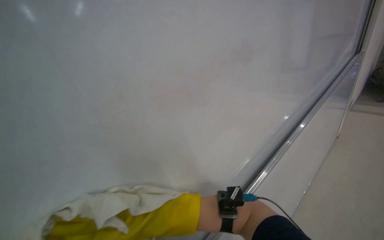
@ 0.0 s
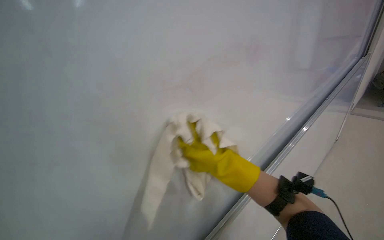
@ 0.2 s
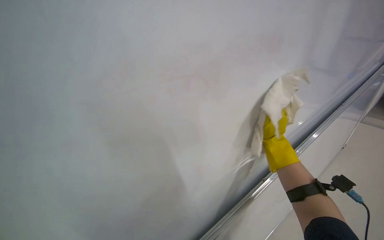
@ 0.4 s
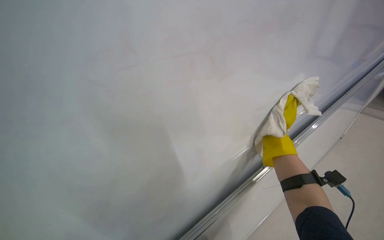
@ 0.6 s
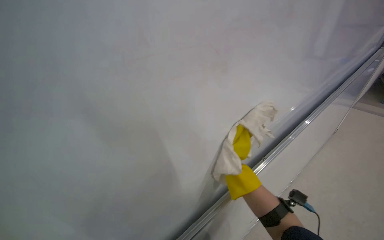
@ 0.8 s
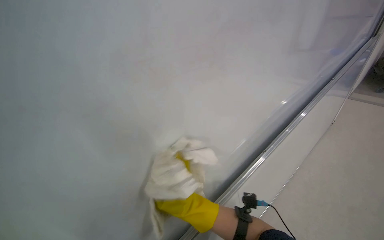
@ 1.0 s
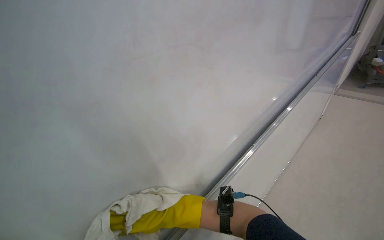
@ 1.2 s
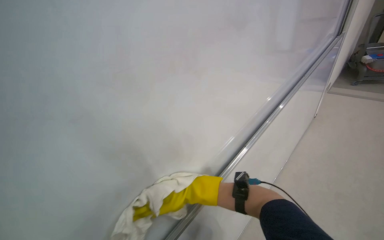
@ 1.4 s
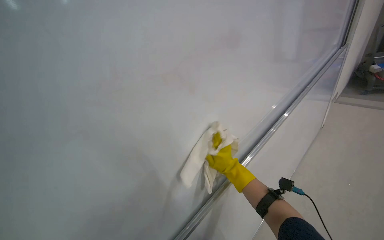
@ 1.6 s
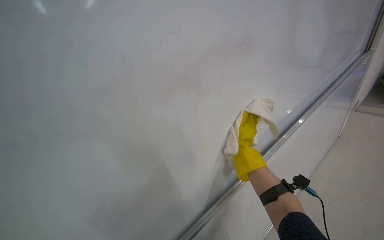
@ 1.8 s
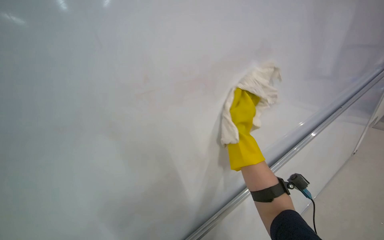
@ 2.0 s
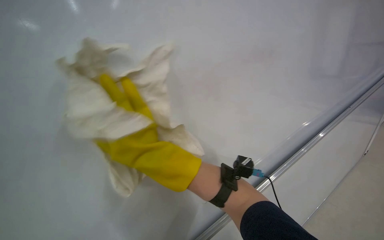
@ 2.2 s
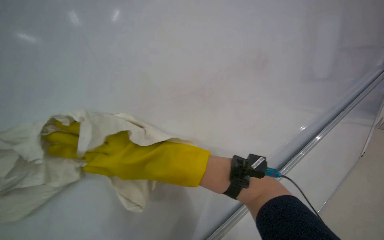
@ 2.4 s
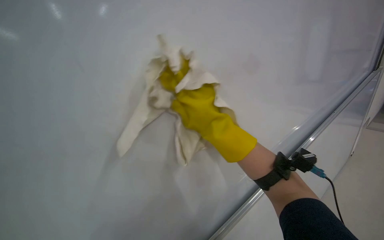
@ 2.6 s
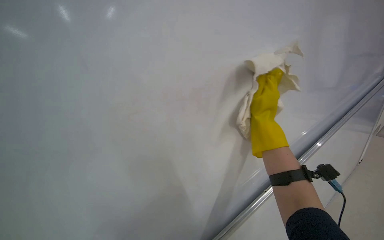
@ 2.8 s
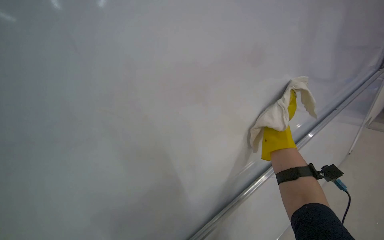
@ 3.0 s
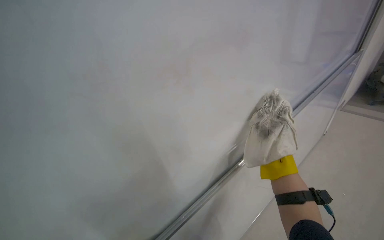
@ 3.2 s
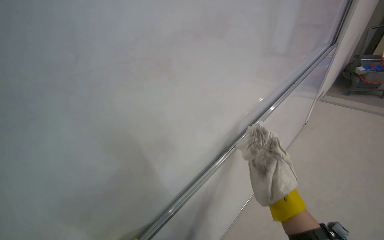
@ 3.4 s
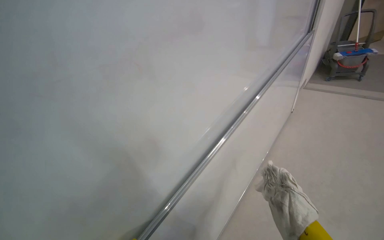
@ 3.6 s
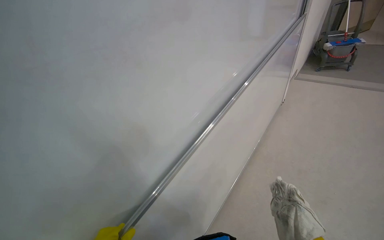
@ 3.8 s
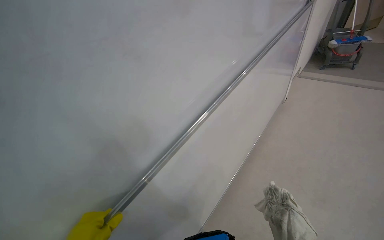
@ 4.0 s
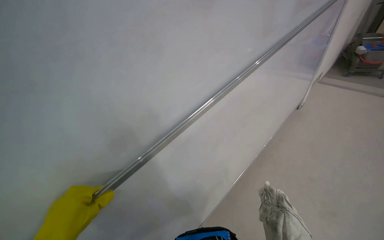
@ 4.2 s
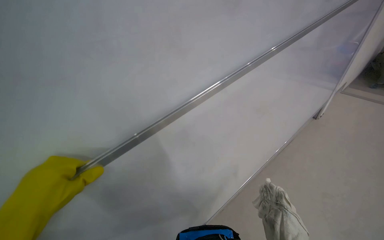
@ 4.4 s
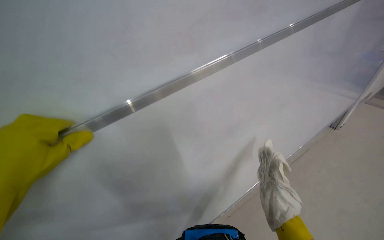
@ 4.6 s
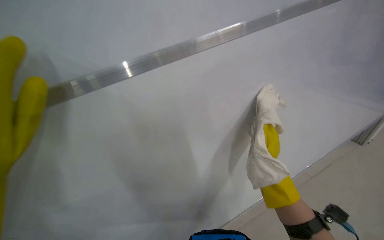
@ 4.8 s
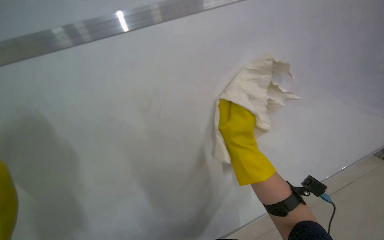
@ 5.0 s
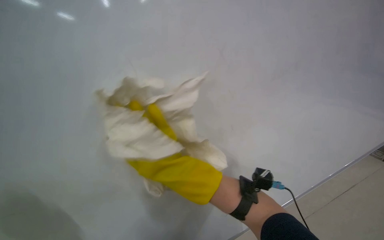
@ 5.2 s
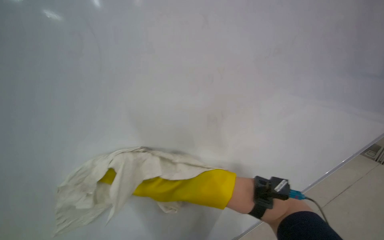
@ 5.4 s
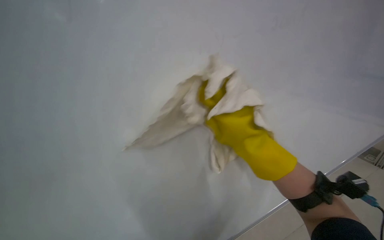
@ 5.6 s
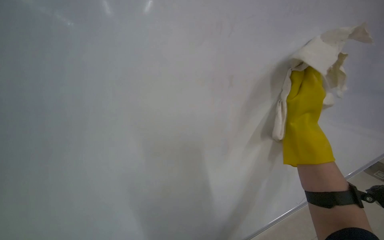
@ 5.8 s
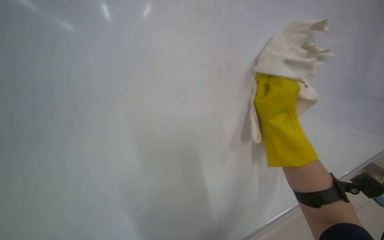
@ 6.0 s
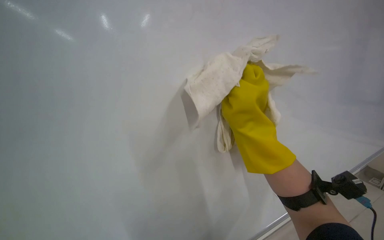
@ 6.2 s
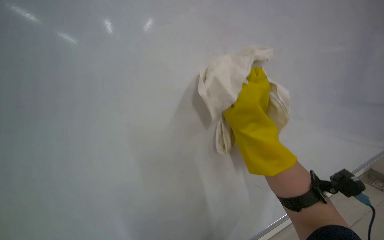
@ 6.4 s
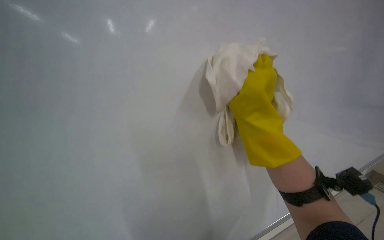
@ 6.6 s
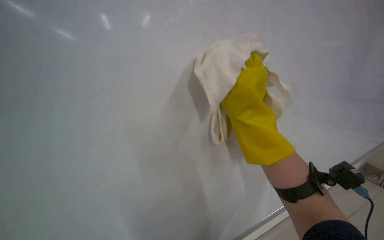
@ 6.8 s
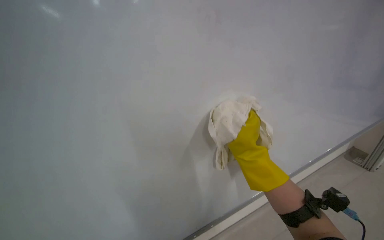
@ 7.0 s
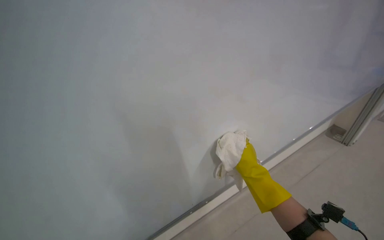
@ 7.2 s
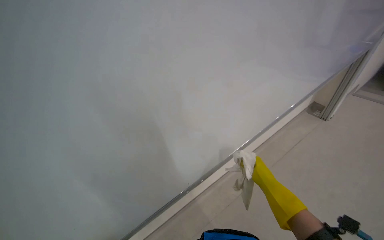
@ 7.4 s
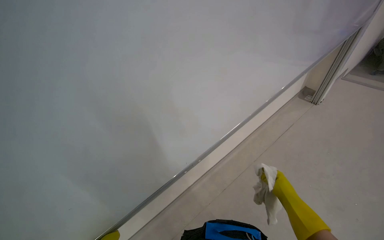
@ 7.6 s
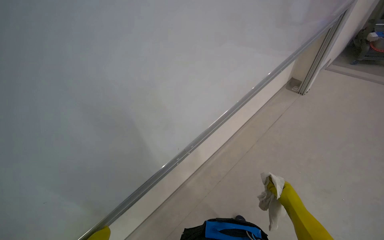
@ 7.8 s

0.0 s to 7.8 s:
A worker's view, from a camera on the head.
Job: wiping surfaces.
The whole recording: Wiping whiteboard clean. The worker wipes the whiteboard clean with a cloth.
4.6 to 6.2 s: The wearer looks roughly 15 degrees further downward.
6.2 to 7.8 s: The head rotates roughly 35 degrees to the right.

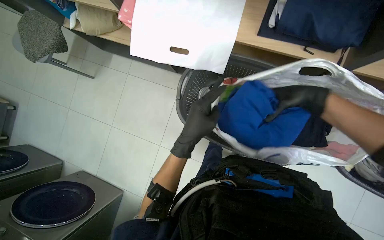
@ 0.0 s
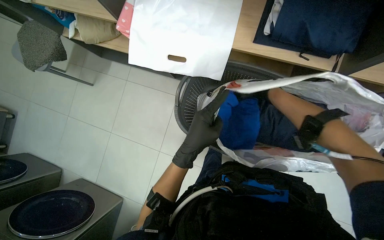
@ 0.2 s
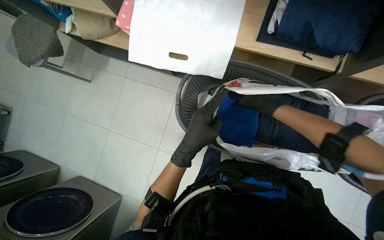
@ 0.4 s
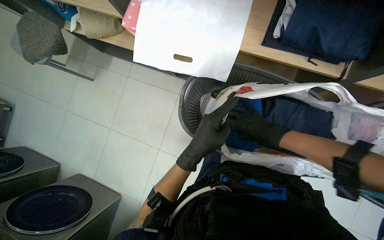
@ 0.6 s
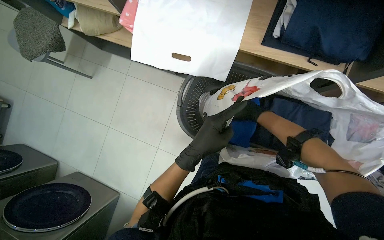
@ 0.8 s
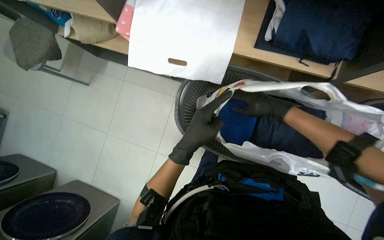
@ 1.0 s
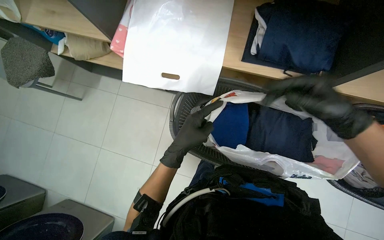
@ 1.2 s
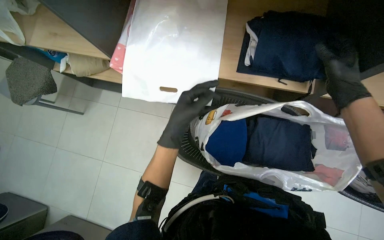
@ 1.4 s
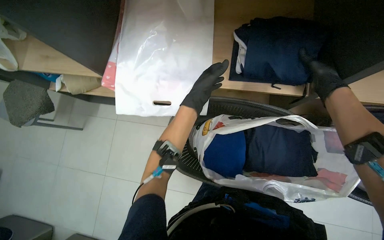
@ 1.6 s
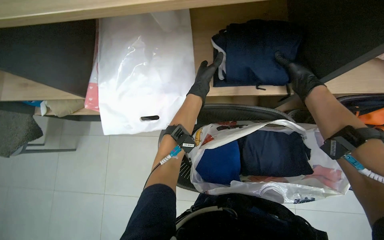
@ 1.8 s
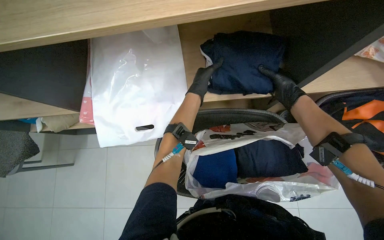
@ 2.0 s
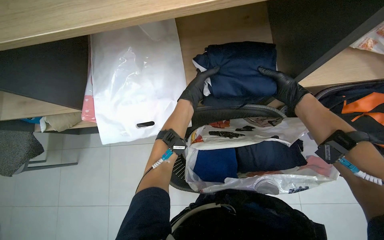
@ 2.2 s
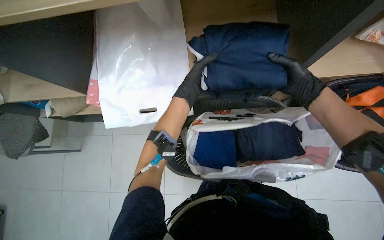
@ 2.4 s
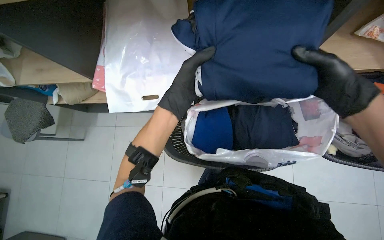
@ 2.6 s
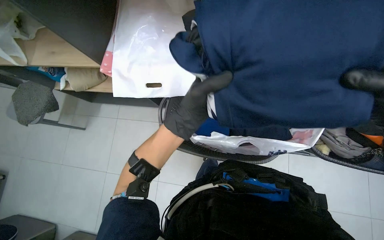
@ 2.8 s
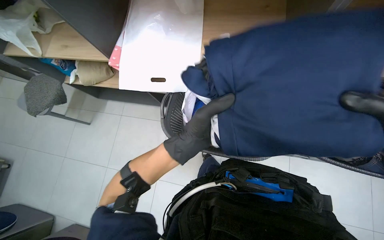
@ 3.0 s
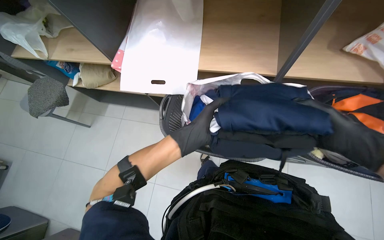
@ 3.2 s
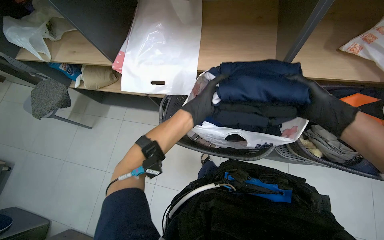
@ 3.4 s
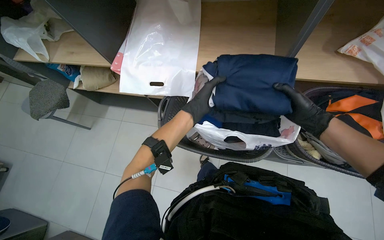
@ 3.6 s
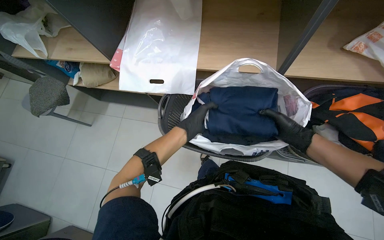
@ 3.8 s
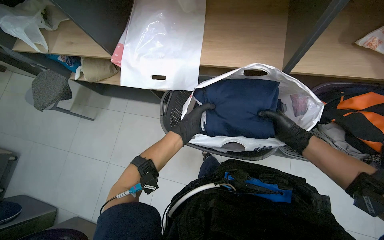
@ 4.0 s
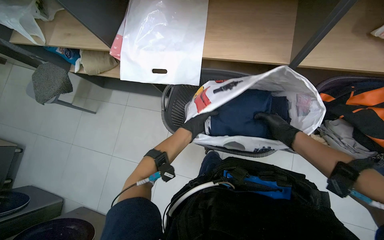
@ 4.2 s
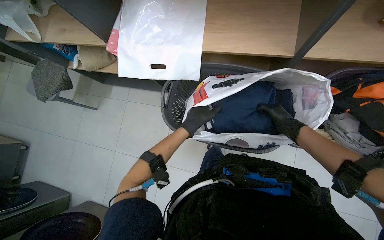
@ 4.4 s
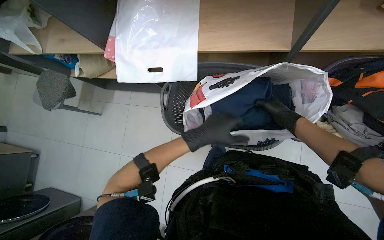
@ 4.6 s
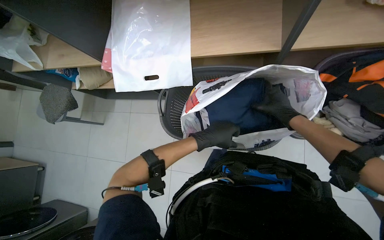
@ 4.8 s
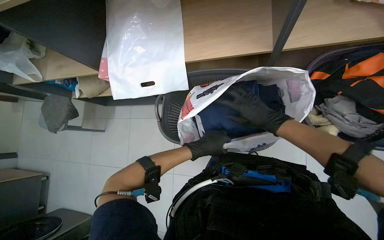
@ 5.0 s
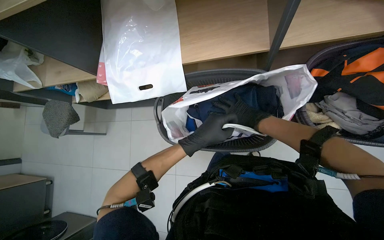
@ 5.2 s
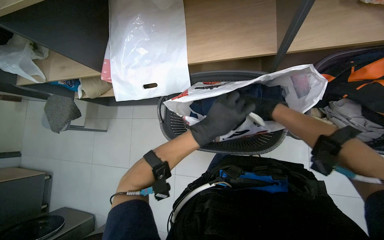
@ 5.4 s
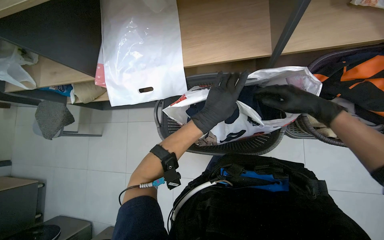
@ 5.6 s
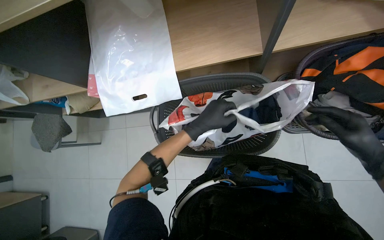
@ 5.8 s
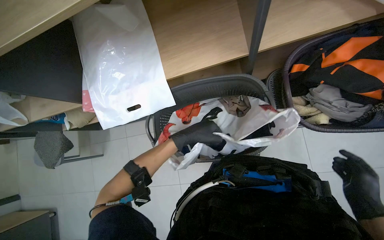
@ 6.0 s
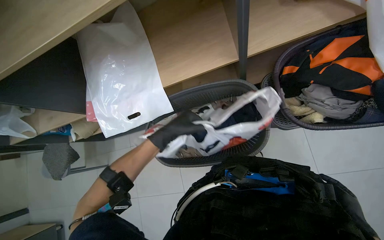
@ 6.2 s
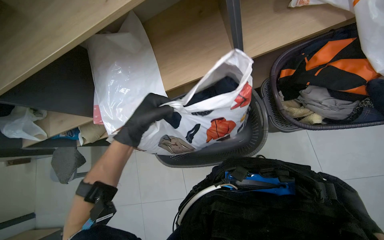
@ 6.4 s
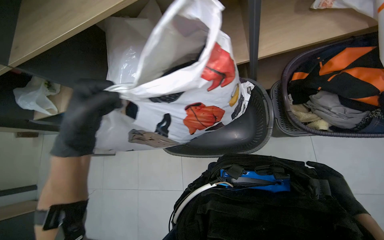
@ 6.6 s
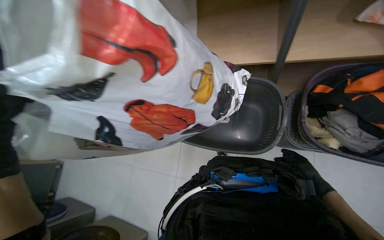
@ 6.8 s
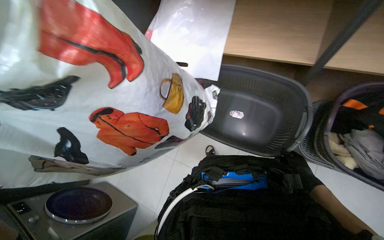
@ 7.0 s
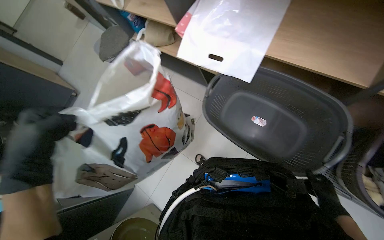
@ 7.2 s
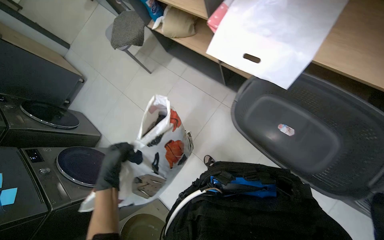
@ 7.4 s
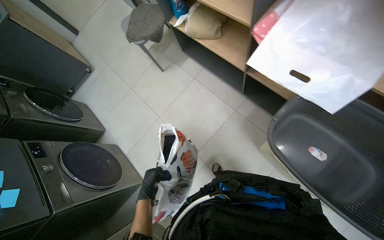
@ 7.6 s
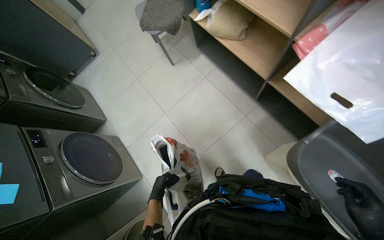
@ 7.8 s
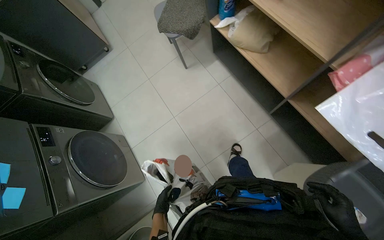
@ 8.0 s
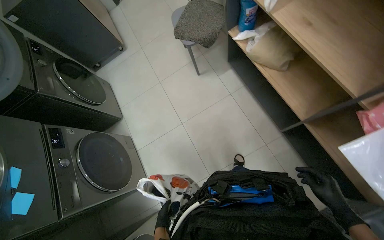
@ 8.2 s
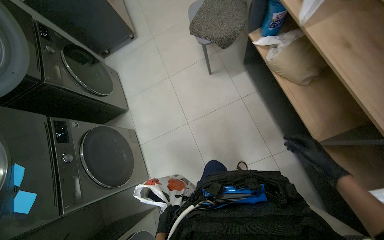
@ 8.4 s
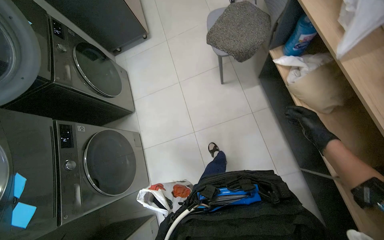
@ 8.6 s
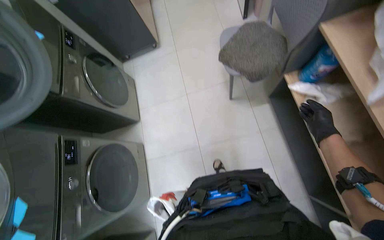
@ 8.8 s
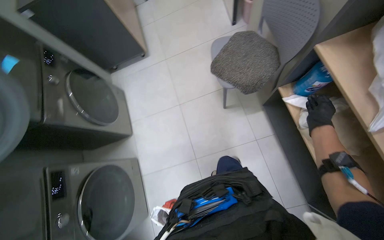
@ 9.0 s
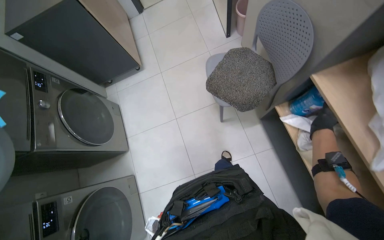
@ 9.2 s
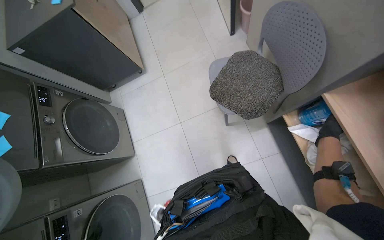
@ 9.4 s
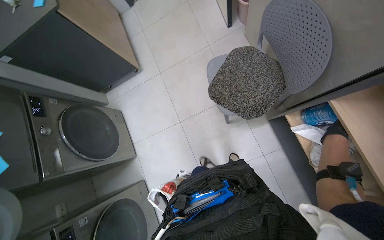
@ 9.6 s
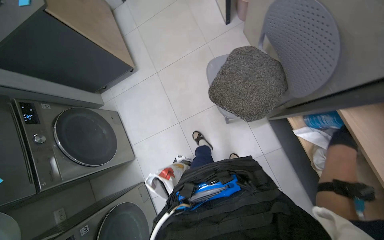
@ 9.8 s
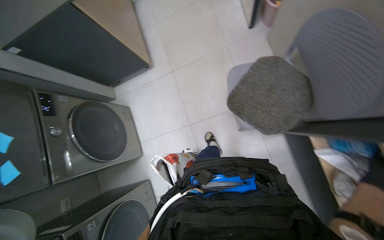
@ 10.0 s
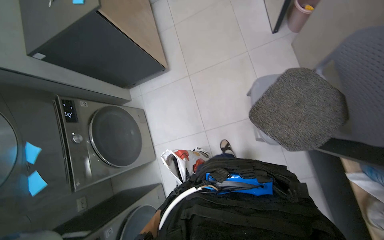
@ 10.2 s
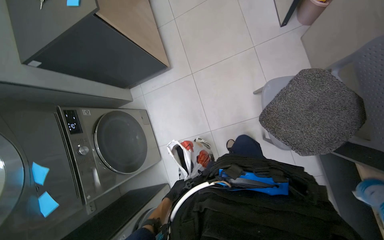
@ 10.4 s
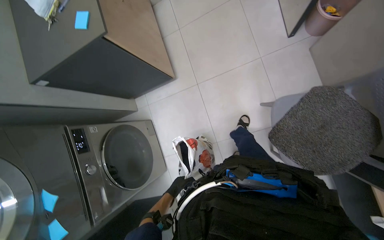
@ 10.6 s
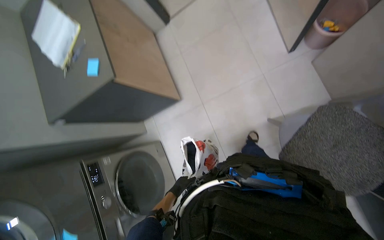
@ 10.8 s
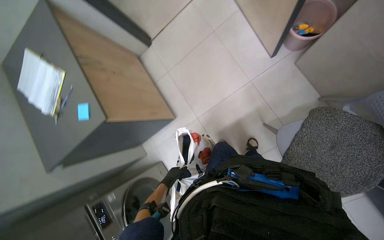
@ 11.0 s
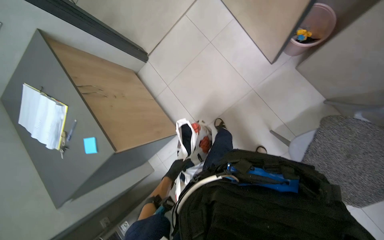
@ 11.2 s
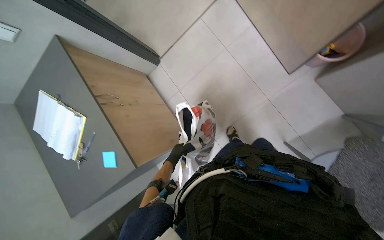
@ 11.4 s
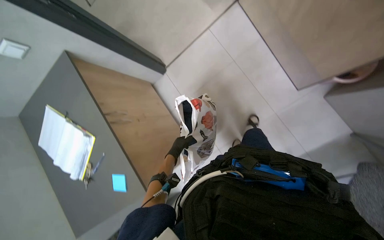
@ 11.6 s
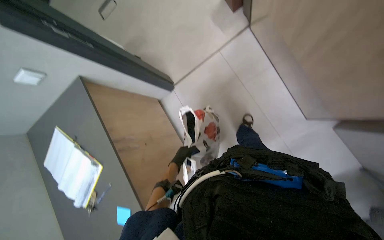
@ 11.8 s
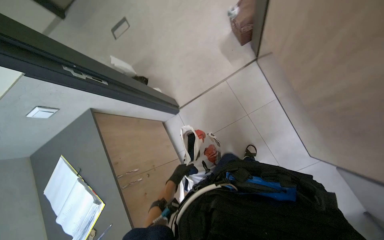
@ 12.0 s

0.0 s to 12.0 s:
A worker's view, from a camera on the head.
Job: managing laundry.
The whole recording: Packing laundry into bags. The worker packs folded laundry and other items into bags.
0.0 to 1.6 s: The left hand moves up the picture, some 25 cm, while the right hand goes nearer and farther, approximately 30 cm each way, reversing 4 times.
1.6 to 3.0 s: The left hand is displaced down the picture and nearer to the camera by approximately 30 cm.
3.0 to 4.4 s: The left hand is displaced farther from the camera by approximately 20 cm.
4.4 to 6.0 s: The left hand moves nearer and farther over approximately 15 cm, changing direction 3 times. The right hand travels down the picture, nearer to the camera and to the right by about 30 cm.
6.0 to 7.6 s: The scene turns about 35 degrees clockwise in the picture.
7.6 to 9.0 s: The head travels some 80 cm. The scene turns roughly 30 degrees clockwise in the picture.
9.0 to 10.4 s: The camera is carried about 70 cm. The view tilts some 15 degrees downward.
10.4 to 12.0 s: The head travels roughly 1 m. The camera pitches upward, by some 15 degrees.
